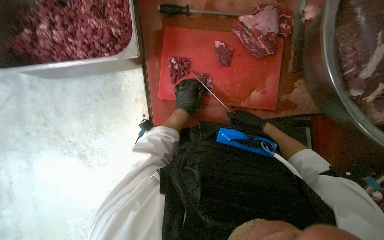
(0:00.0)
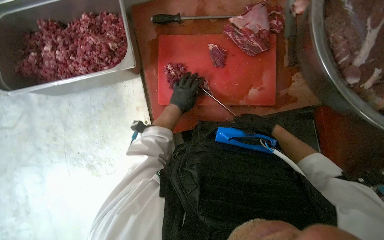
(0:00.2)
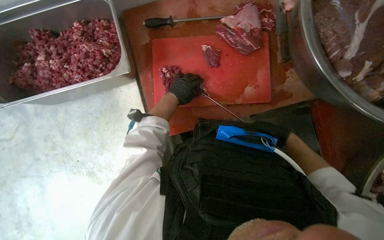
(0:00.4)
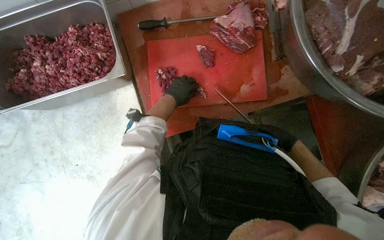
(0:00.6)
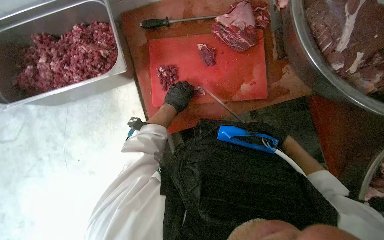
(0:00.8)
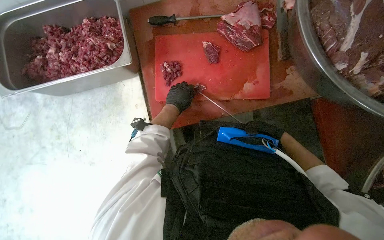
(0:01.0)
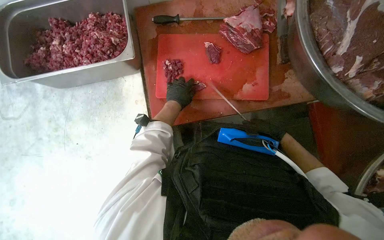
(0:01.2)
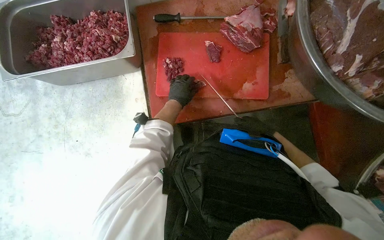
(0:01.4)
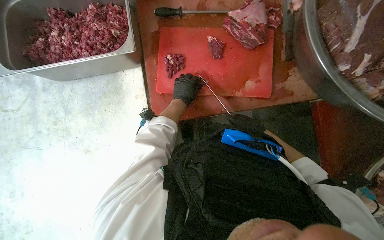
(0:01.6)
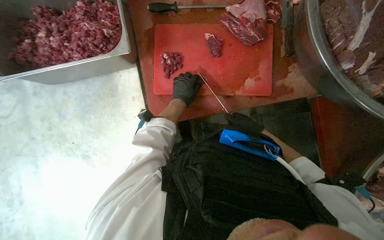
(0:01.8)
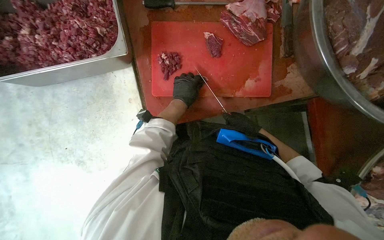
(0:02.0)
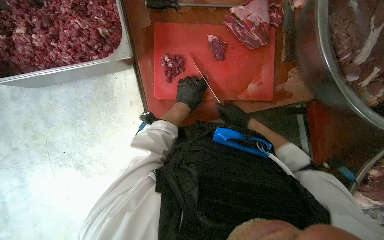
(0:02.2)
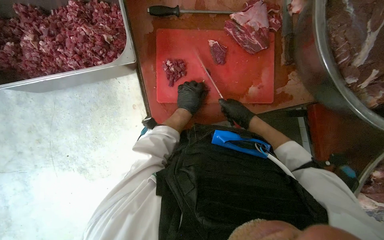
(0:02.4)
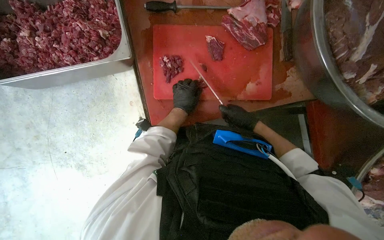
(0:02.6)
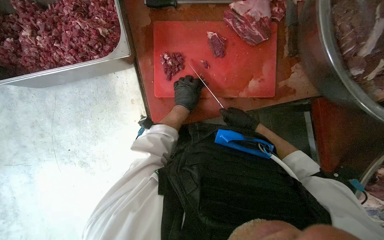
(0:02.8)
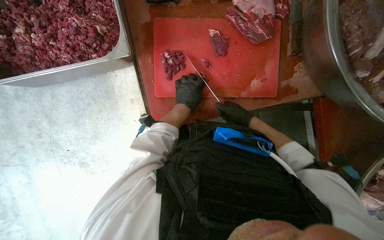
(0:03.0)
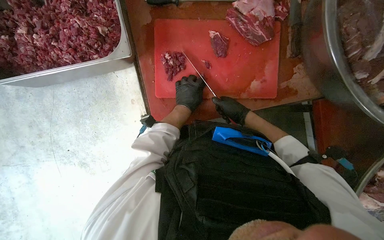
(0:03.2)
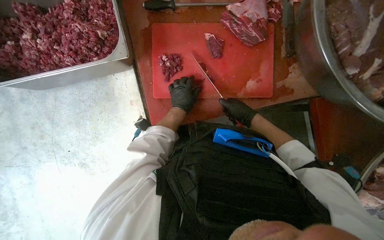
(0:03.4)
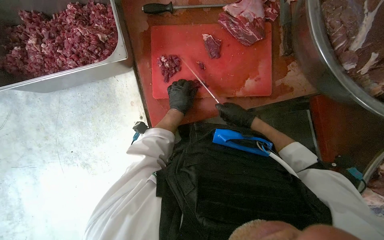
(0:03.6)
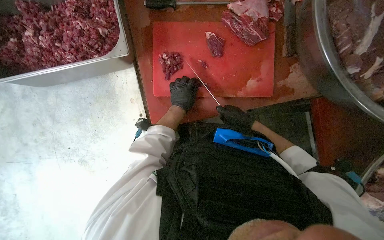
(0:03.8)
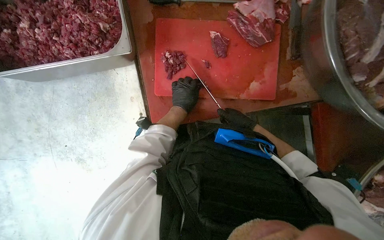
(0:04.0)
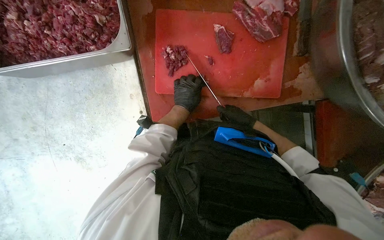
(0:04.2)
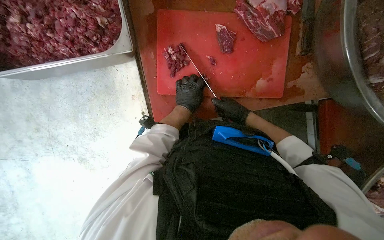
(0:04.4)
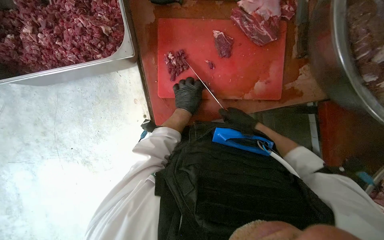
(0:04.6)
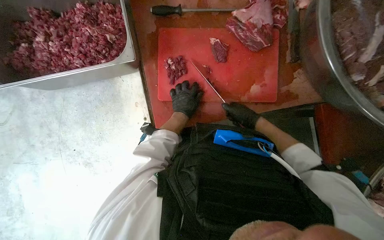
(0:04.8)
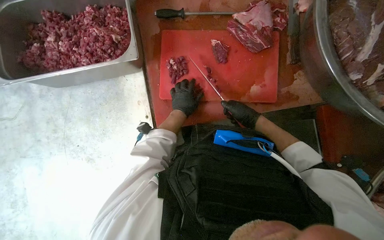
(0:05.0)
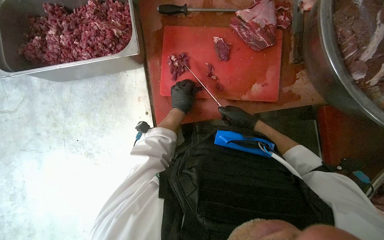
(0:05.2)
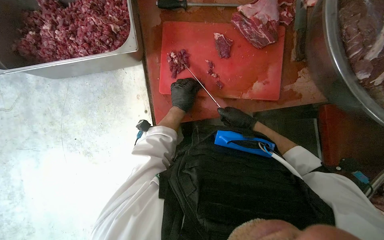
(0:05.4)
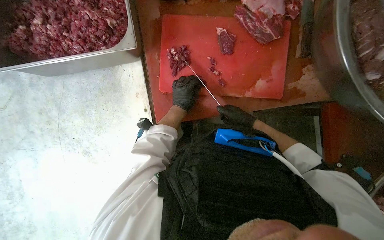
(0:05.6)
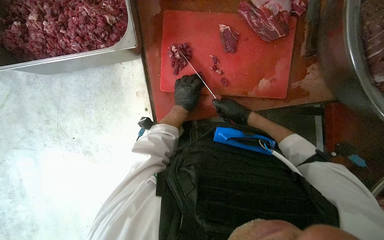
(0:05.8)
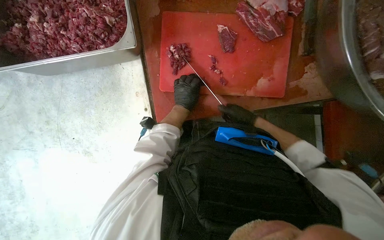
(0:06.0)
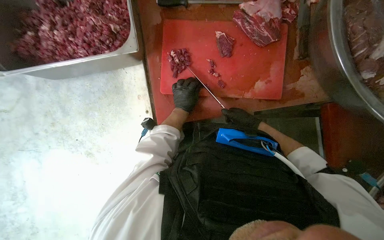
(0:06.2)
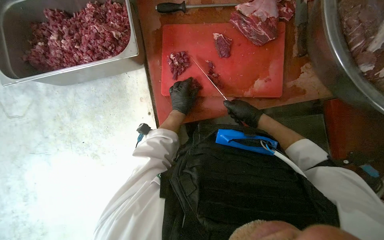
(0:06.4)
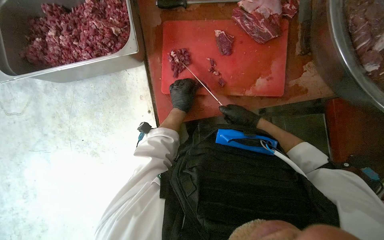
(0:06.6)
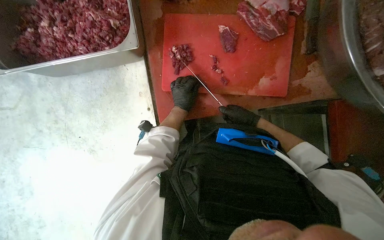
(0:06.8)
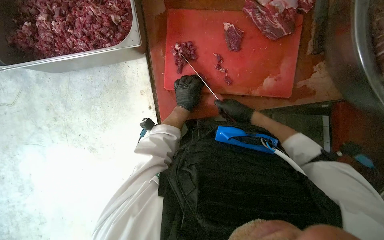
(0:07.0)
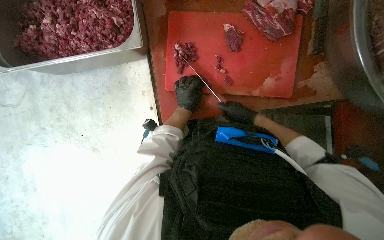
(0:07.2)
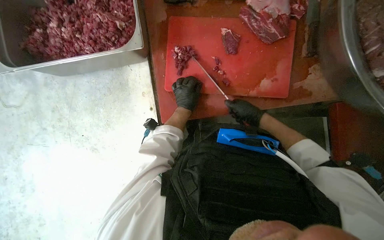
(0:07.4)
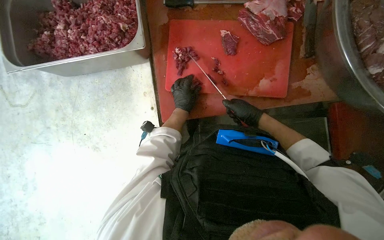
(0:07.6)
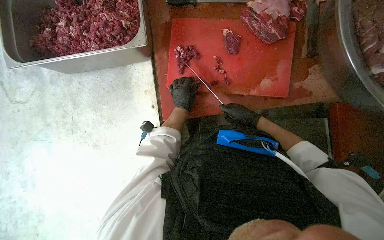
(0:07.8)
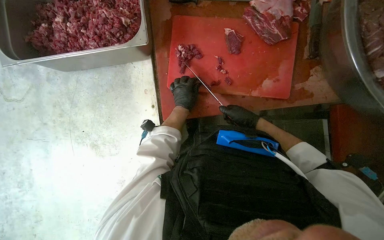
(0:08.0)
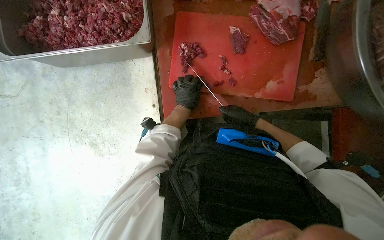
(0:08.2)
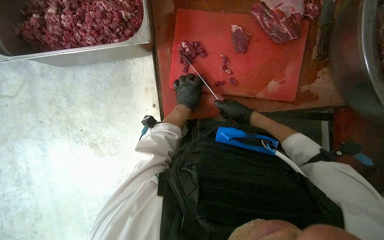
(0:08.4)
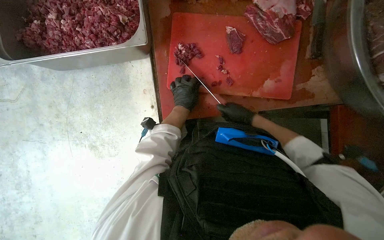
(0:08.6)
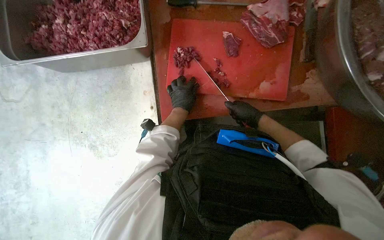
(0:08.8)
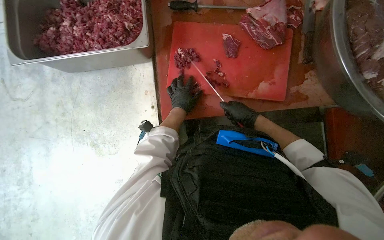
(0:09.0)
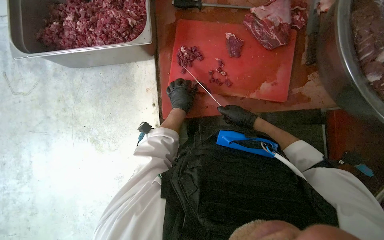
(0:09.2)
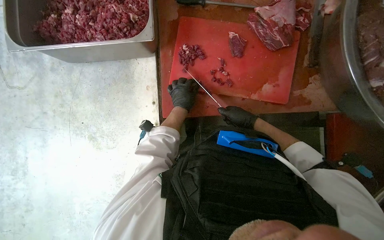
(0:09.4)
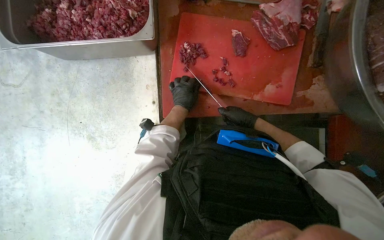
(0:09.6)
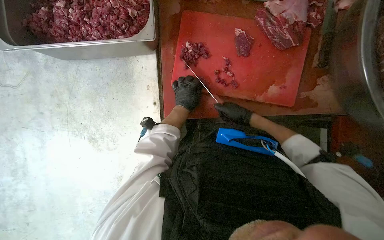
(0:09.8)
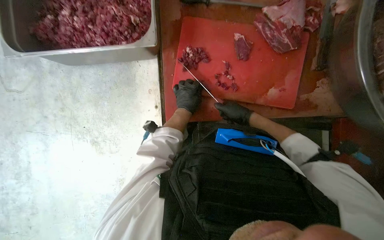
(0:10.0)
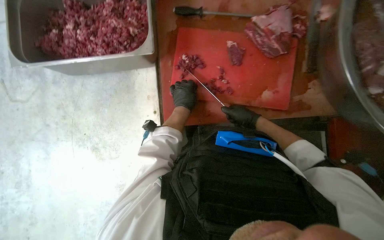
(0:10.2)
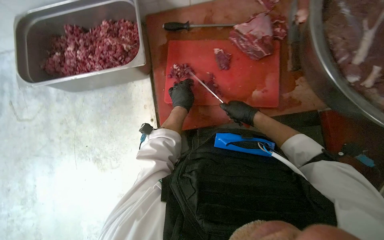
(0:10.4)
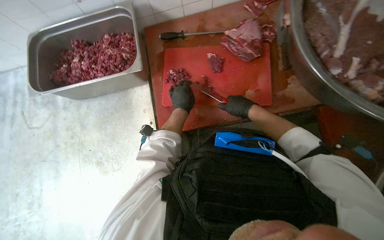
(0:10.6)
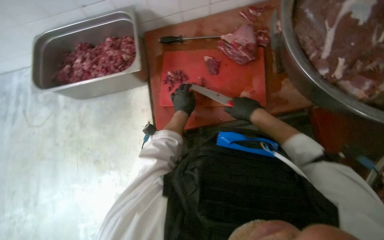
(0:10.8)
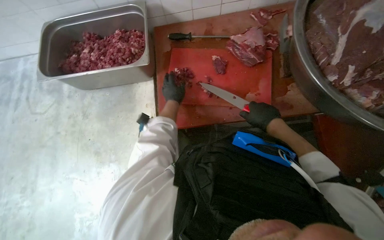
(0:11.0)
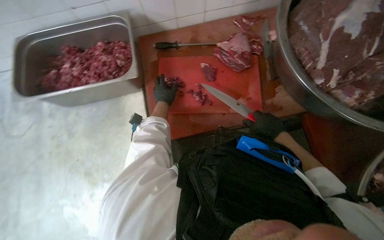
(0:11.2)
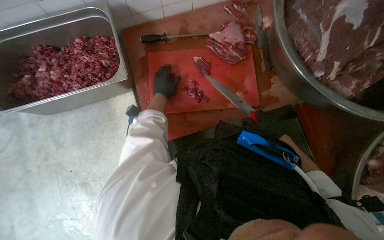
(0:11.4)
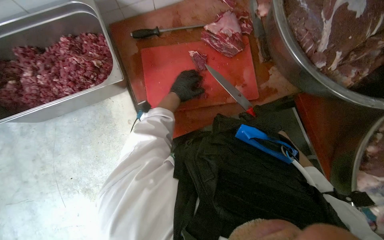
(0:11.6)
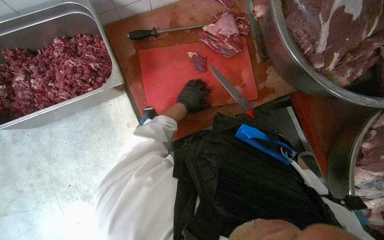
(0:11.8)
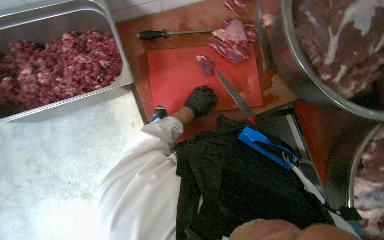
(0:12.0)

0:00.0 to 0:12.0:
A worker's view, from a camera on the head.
Job: preparing food.
The whole recording: Cutting meat on a board. The worker cuts pieces of meat on a red chopping board with a knife.
0:01.6 to 0:03.0: The right hand moves to the left, some 10 cm.
0:03.0 to 0:10.4: The hands are busy where they are.

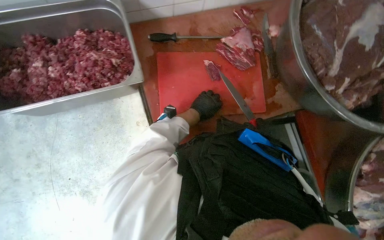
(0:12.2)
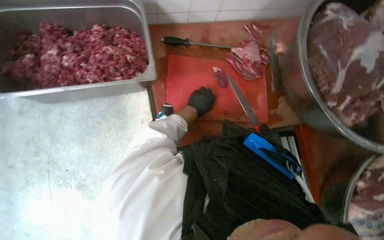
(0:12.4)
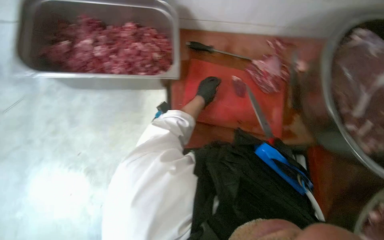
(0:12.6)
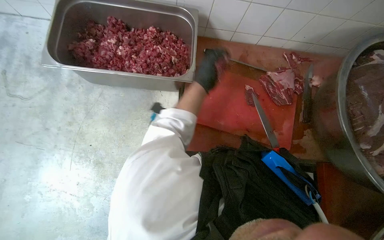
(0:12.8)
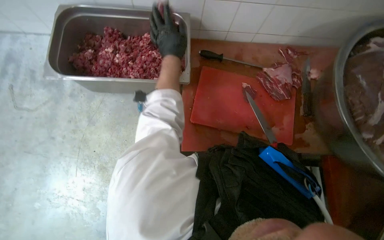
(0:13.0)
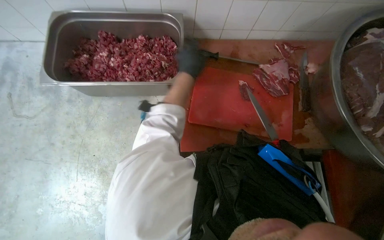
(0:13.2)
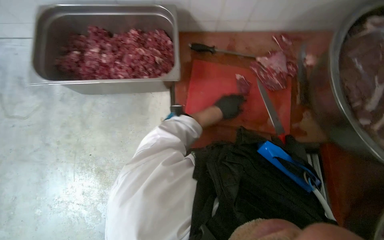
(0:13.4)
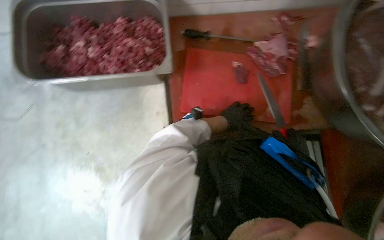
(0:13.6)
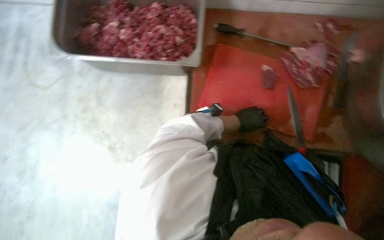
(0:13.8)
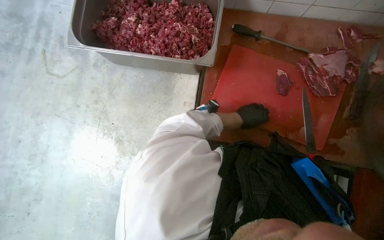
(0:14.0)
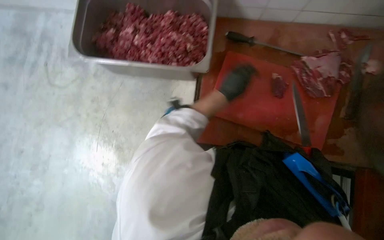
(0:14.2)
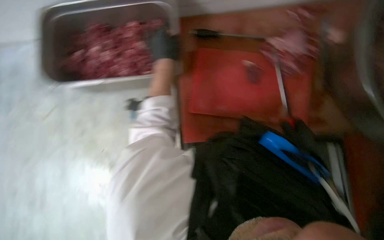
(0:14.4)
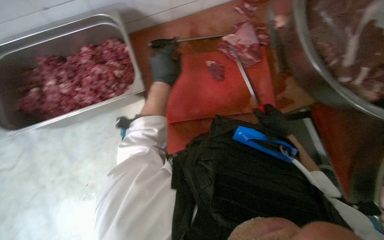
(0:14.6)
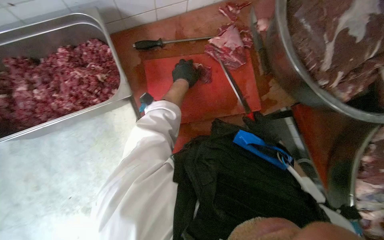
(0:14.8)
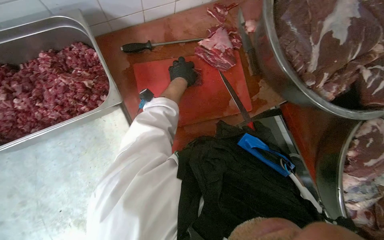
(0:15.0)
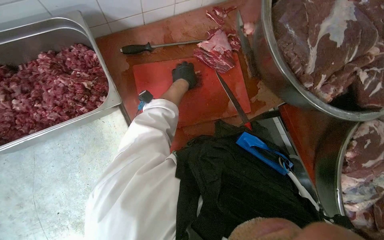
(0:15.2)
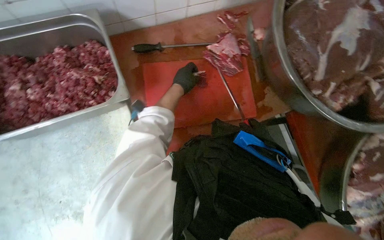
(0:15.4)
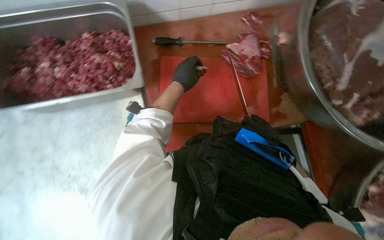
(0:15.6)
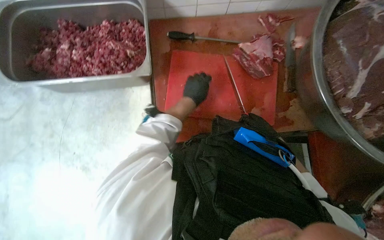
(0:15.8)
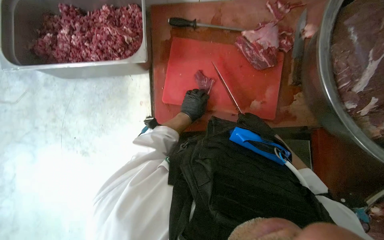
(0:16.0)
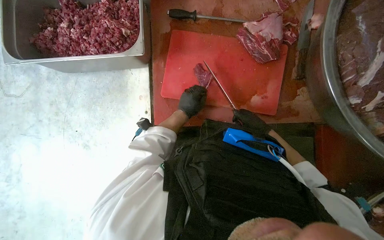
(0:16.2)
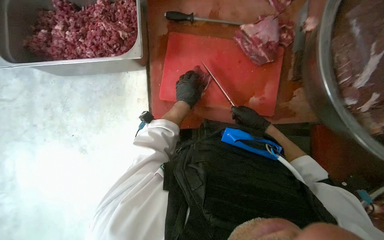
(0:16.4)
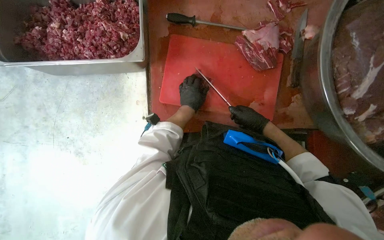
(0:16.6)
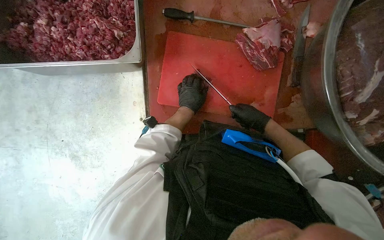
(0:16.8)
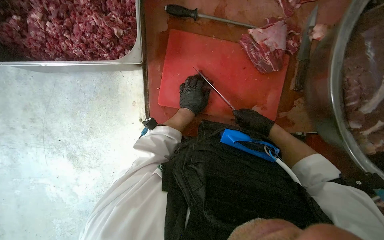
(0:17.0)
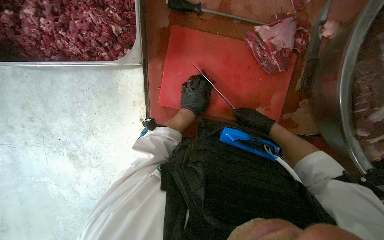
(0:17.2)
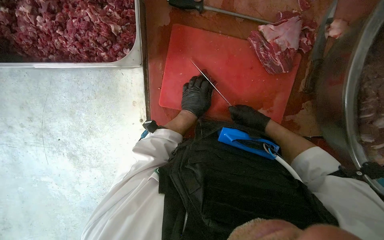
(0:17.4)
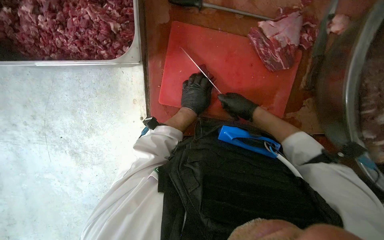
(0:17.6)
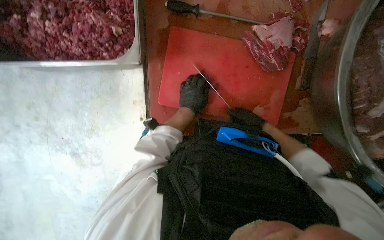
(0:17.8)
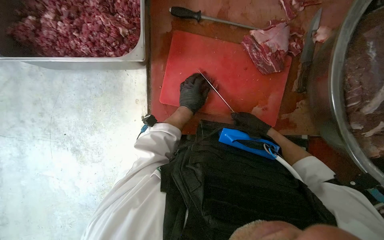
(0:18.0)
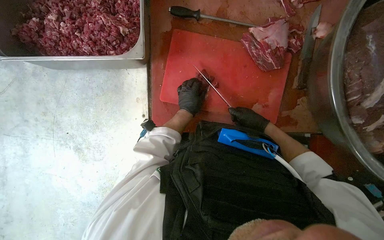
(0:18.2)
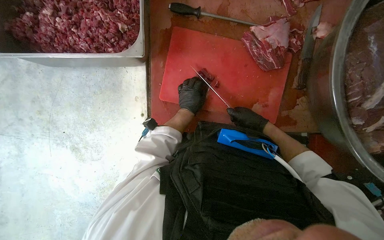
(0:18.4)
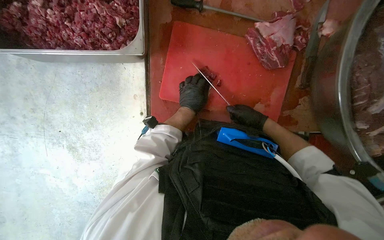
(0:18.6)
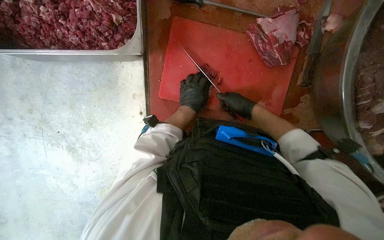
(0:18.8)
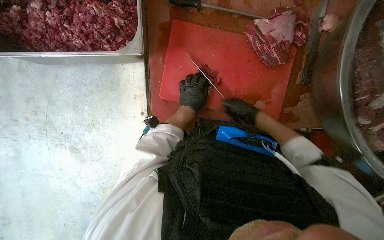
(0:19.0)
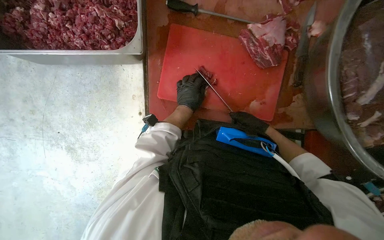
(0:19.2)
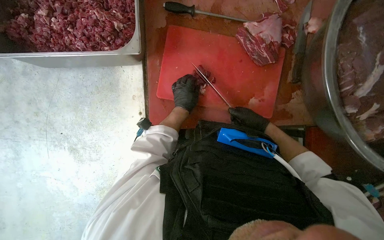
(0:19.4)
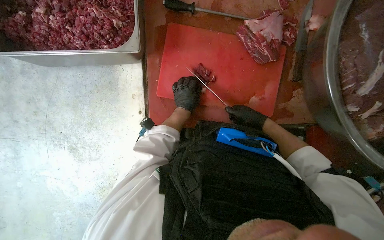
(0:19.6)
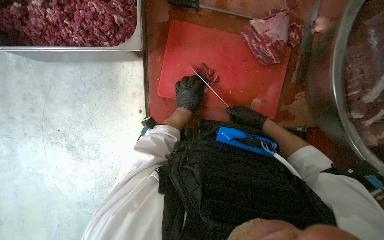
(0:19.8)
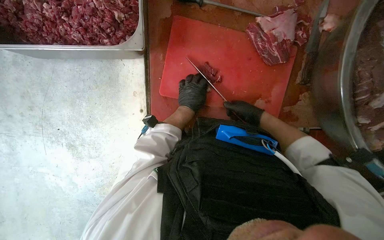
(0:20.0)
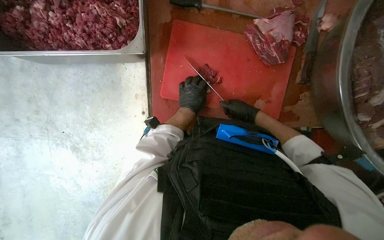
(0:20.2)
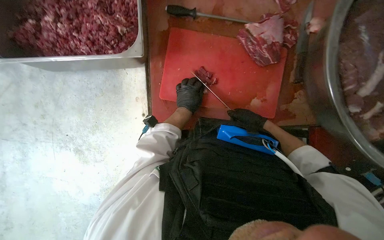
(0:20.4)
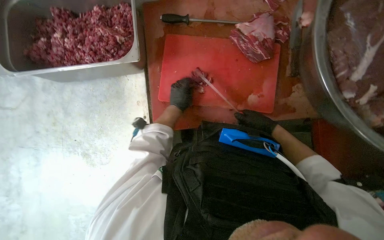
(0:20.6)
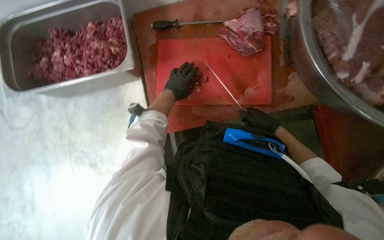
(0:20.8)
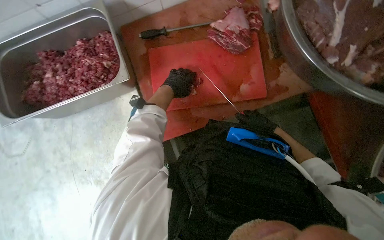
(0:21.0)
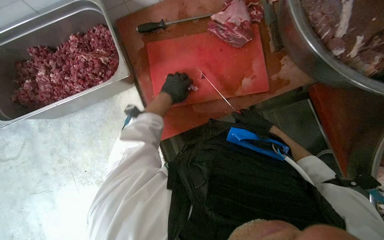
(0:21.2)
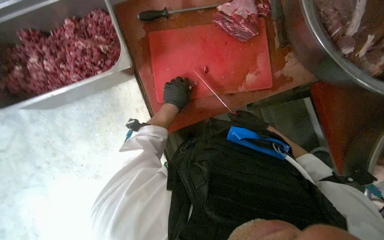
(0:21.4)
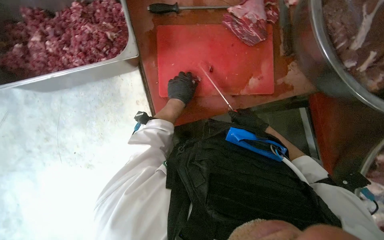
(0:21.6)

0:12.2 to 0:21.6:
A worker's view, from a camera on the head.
Job: preparing food.
The whole recording: Cutting meat on a board. The worker cuts pieces of meat on a red chopping board with a knife.
0:13.8 to 0:15.4: The head rotates approximately 25 degrees to the right.
0:15.4 to 0:17.0: The left hand travels down the picture and farther from the camera by about 15 cm.
0:18.4 to 0:20.0: The hands stay close to where they were, moving slightly.
